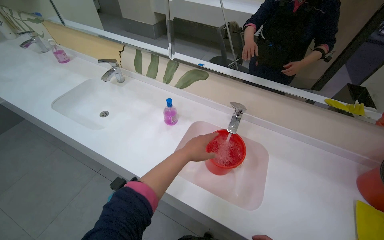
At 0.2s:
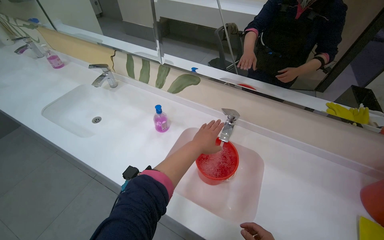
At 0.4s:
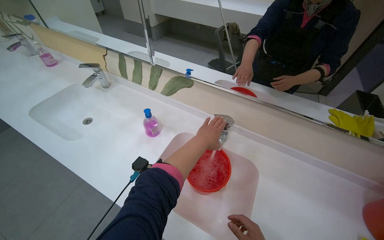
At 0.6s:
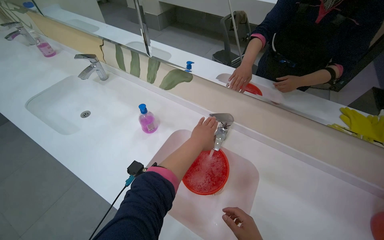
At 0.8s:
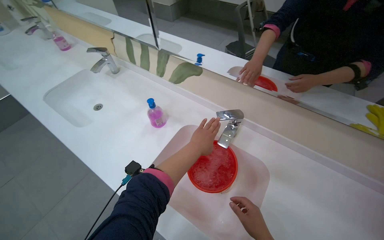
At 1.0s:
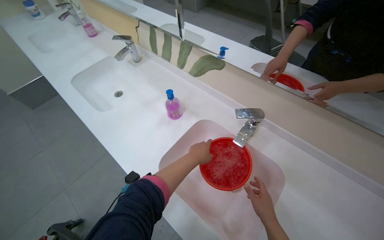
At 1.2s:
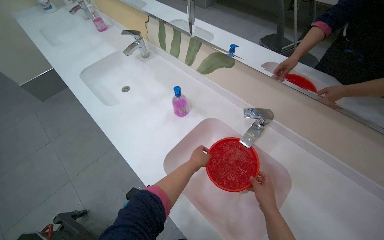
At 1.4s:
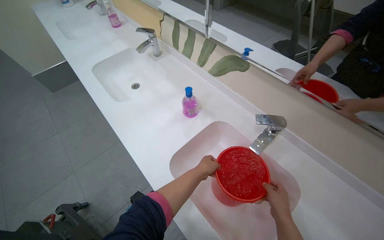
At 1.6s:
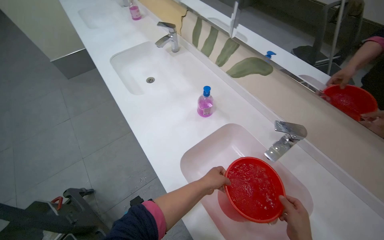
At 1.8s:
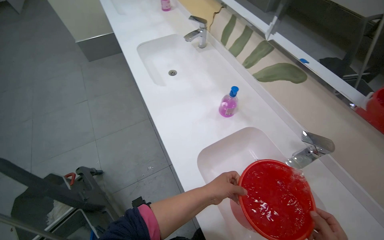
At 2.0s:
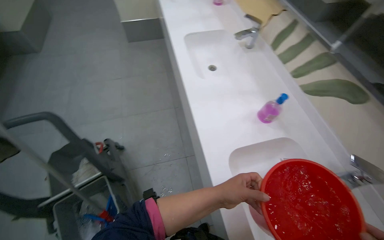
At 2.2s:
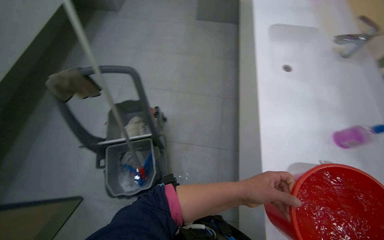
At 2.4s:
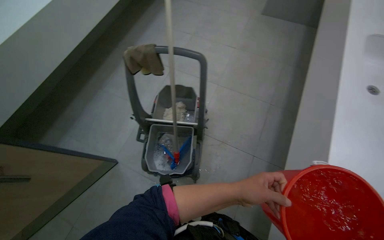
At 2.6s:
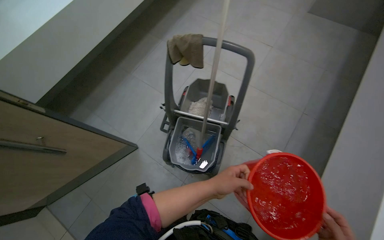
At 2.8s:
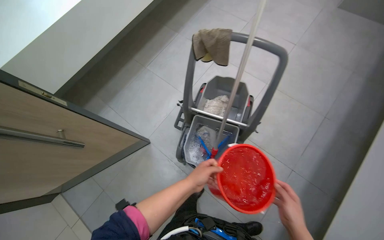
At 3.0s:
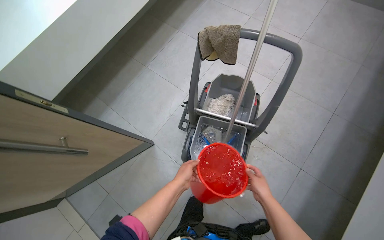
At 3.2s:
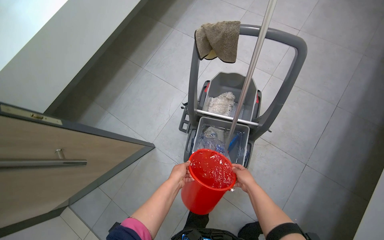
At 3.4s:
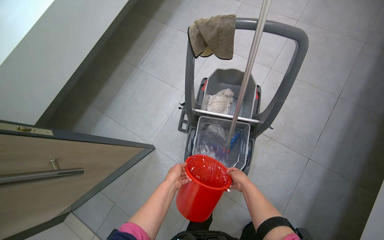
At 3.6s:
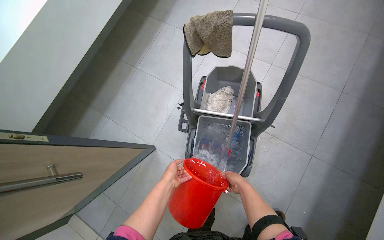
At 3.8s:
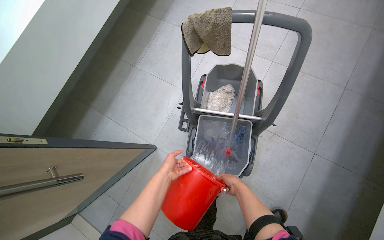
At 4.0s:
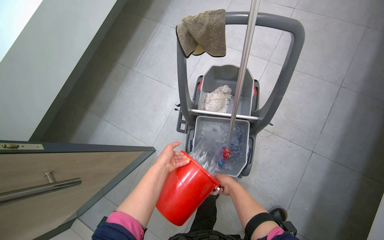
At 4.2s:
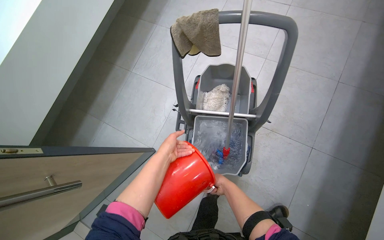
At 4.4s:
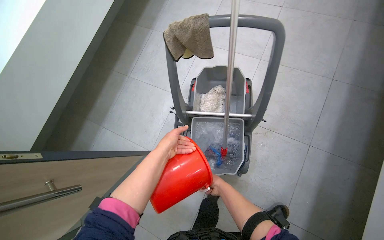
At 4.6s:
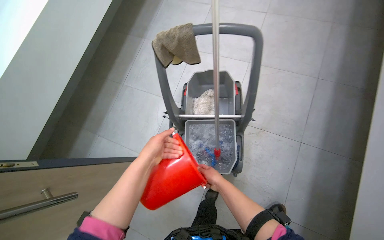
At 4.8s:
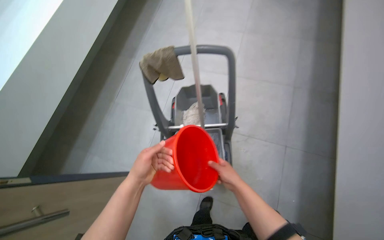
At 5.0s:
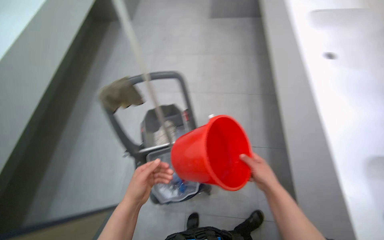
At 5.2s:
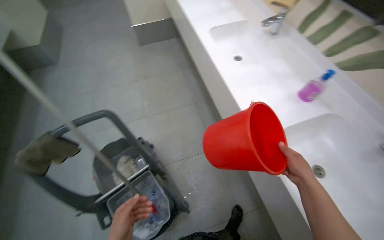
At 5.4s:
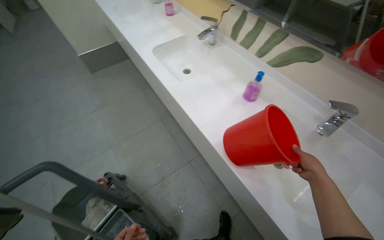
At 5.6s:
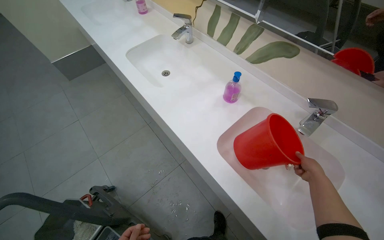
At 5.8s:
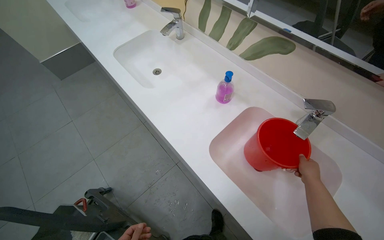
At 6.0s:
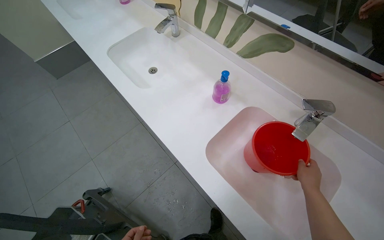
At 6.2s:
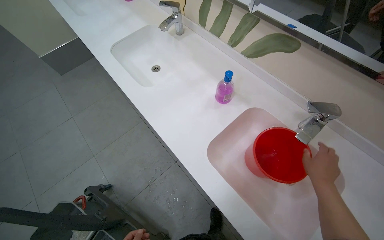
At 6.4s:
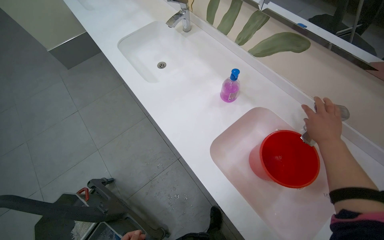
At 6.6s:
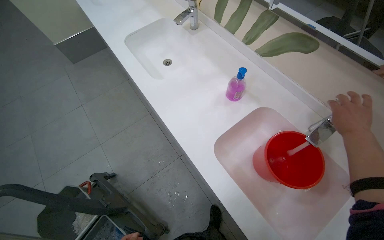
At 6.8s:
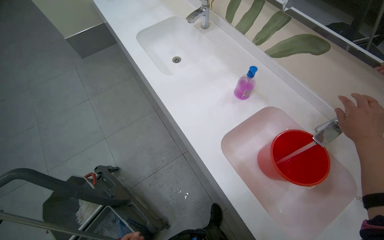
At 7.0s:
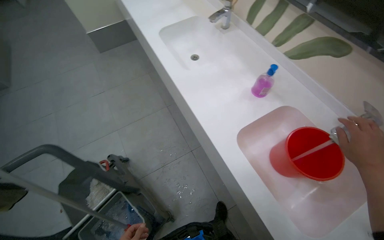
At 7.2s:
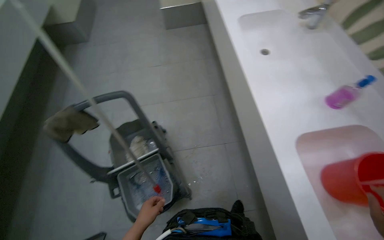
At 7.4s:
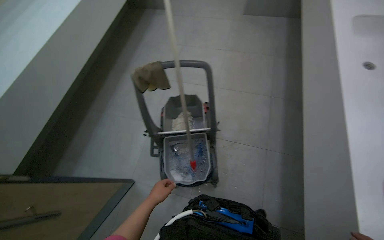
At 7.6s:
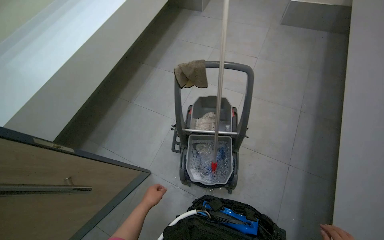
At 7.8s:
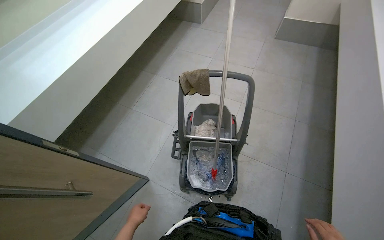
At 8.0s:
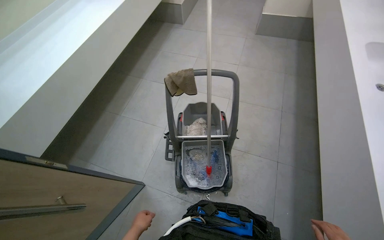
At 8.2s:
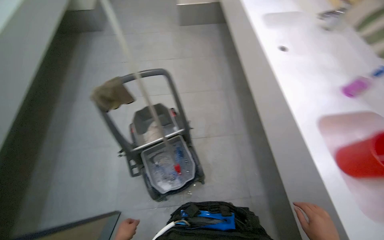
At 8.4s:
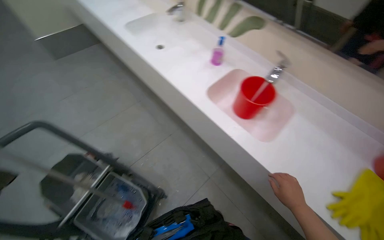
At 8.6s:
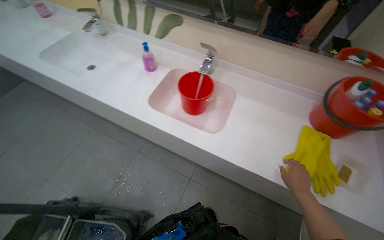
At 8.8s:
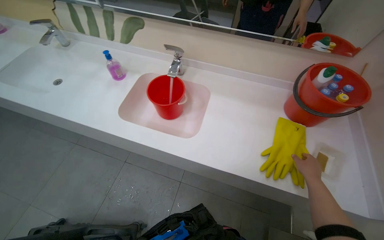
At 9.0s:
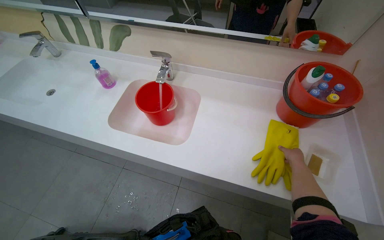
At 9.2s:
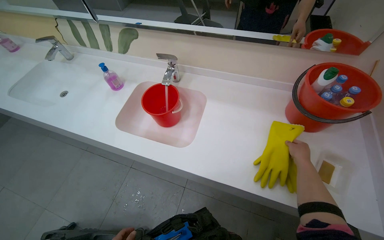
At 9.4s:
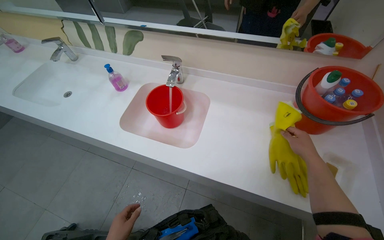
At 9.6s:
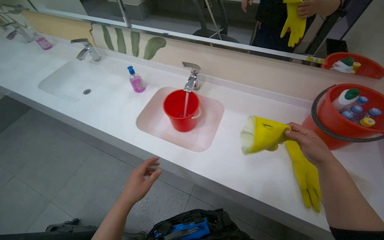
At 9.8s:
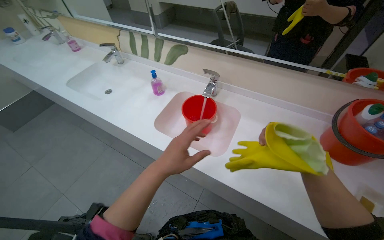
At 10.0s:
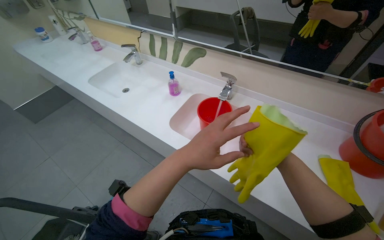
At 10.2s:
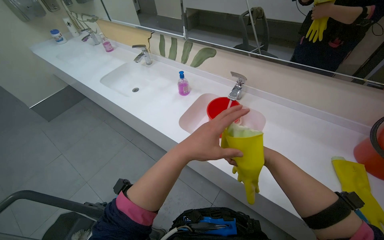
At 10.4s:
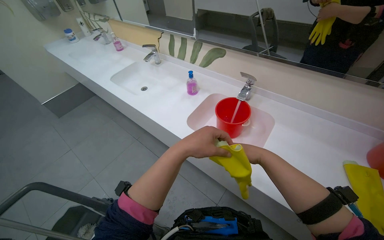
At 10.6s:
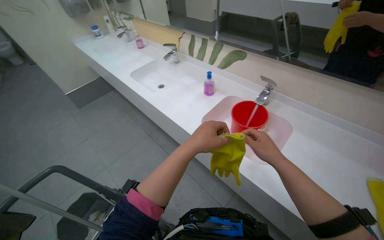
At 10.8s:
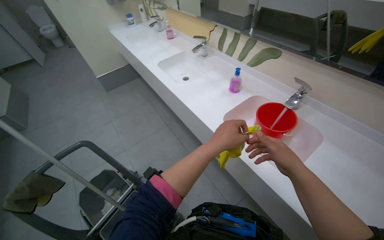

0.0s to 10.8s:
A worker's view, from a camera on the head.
Job: preparing cleaning supplies.
The whole recording: Preparing cleaning solution and tools. The worker fills a bucket with water, adds various cleaning solutions and tablets to a mop bucket, and places cleaning cloths and a mop head into it.
0.0s to 1.6s: The wearer's head swings some 30 degrees to the left. The left hand heads farther from the camera and down the picture, covering about 20 cm.
1.6s to 3.0s: The head travels some 70 cm. The wearer's head swings about 75 degrees to the left. The view tilts about 15 degrees downward.
3.0s to 4.6s: The left hand heads up the picture, covering some 15 cm. The right hand shifts roughly 15 cm to the left and farther from the camera.
4.6s to 6.2s: The camera travels roughly 60 cm. The head turns to the right by approximately 65 degrees. The view tilts approximately 15 degrees upward.
6.2s to 7.8s: The camera travels about 70 cm. The wearer looks about 65 degrees further to the left.
7.8s to 9.2s: The camera travels about 60 cm. The head rotates some 95 degrees to the right.
9.2s to 10.8s: The head rotates some 35 degrees to the left. The right hand heads to the left, covering some 50 cm.

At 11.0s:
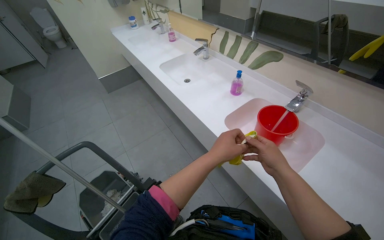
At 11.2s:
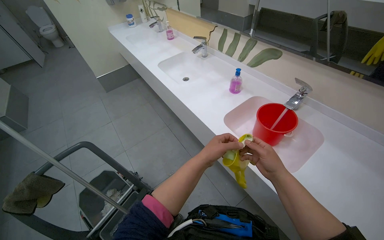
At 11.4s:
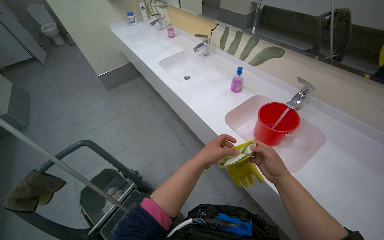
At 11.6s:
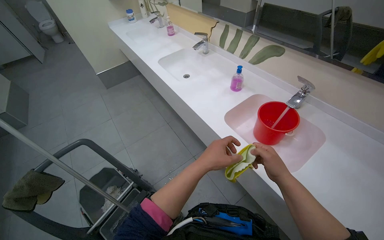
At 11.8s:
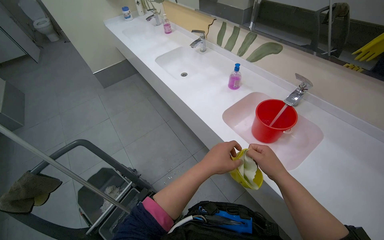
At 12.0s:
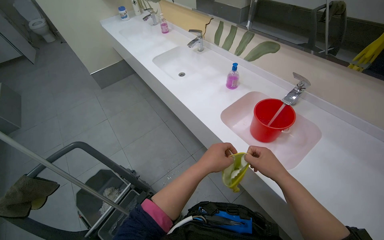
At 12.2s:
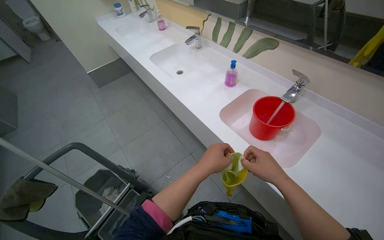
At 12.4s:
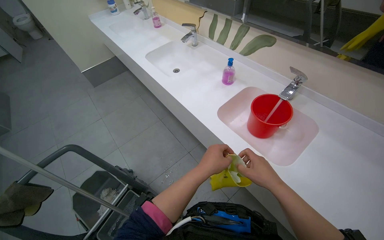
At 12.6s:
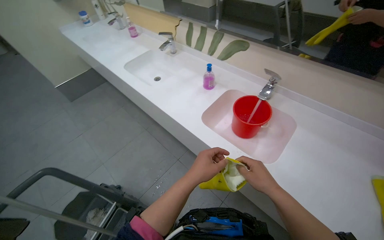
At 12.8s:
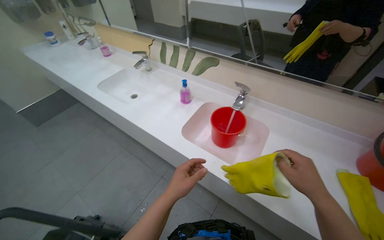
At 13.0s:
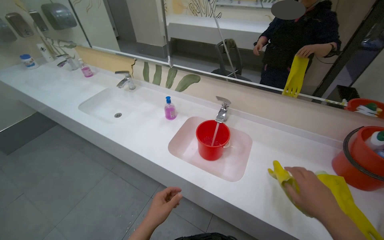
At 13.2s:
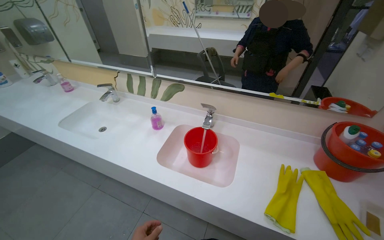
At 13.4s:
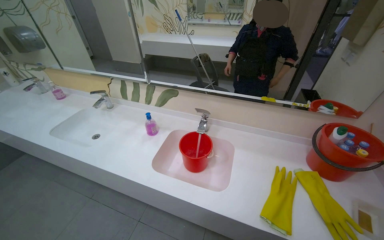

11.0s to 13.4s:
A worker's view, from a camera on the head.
Job: preparing cleaning supplies.
The whole recording: Preparing cleaning solution and tools. The worker fills a bucket with water, adds various cleaning solutions and tablets to a mop bucket, and places cleaning cloths and a mop head into it.
11.0s to 12.2s: The hands stay close to where they were, moving slightly.
12.2s to 13.4s: The wearer's head swings about 30 degrees to the right. The view tilts some 15 degrees upward.

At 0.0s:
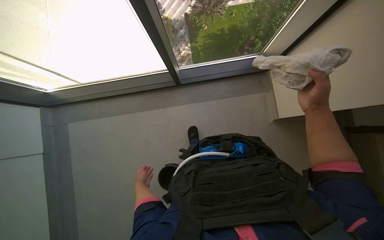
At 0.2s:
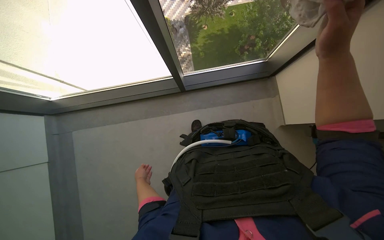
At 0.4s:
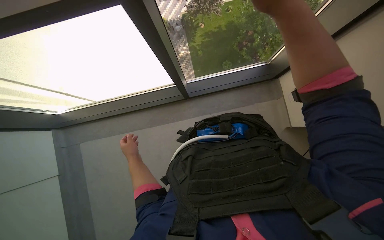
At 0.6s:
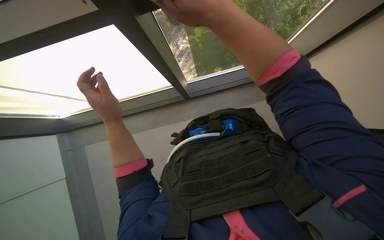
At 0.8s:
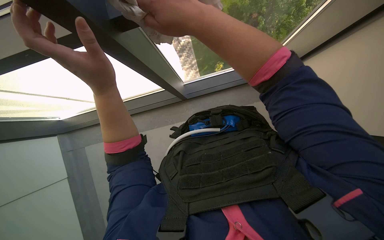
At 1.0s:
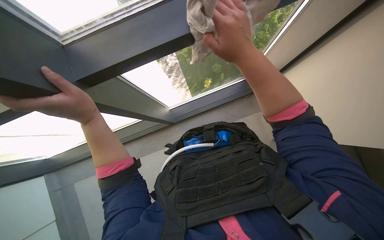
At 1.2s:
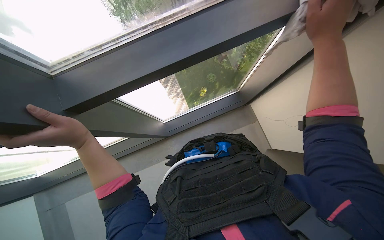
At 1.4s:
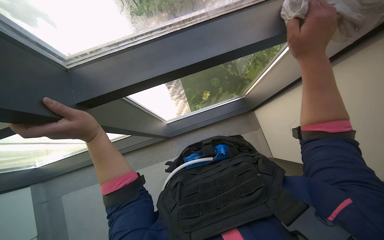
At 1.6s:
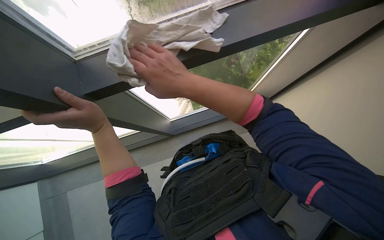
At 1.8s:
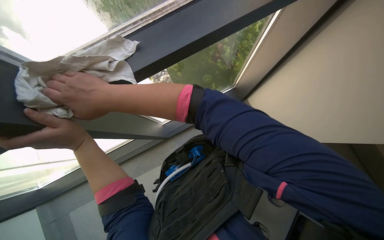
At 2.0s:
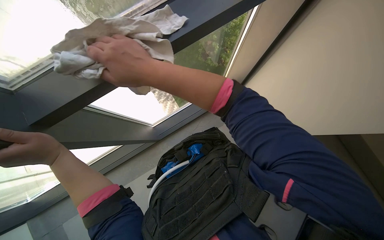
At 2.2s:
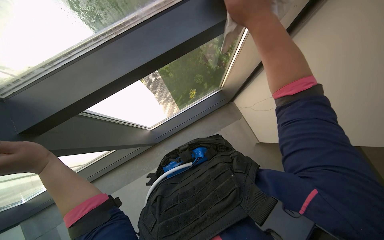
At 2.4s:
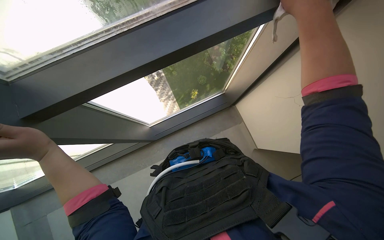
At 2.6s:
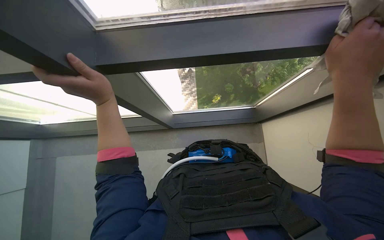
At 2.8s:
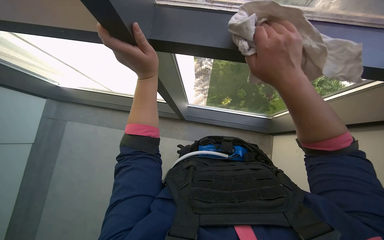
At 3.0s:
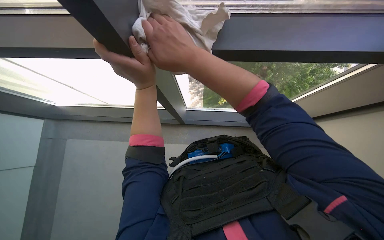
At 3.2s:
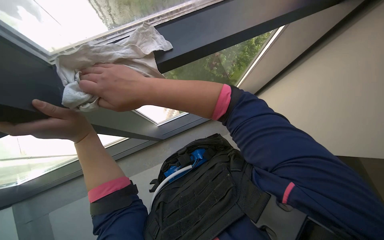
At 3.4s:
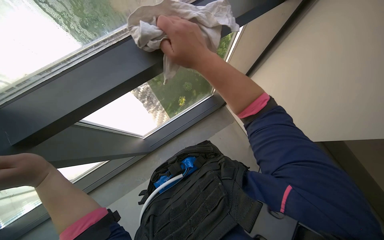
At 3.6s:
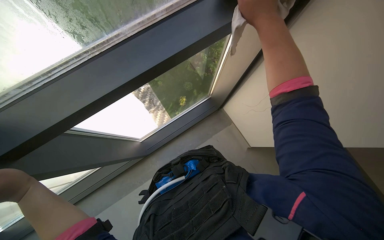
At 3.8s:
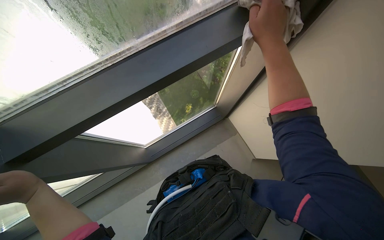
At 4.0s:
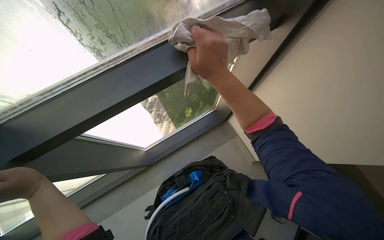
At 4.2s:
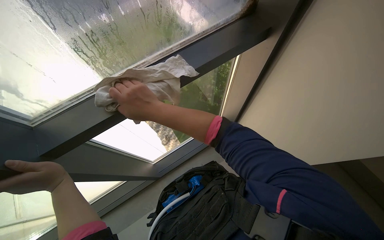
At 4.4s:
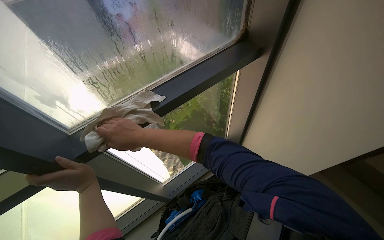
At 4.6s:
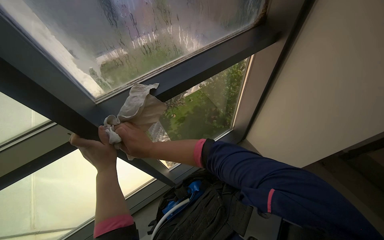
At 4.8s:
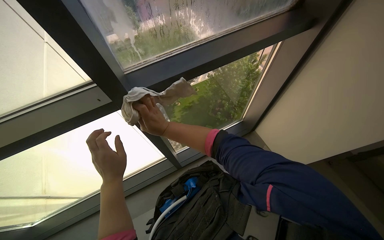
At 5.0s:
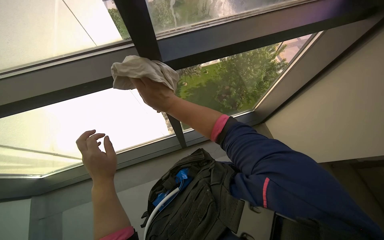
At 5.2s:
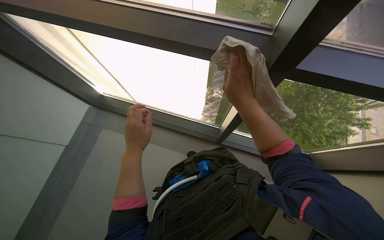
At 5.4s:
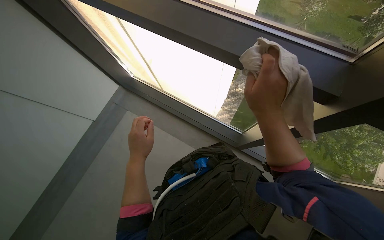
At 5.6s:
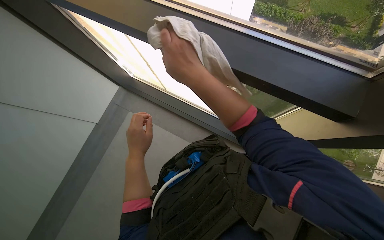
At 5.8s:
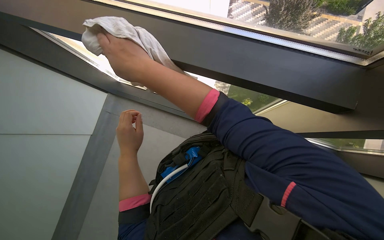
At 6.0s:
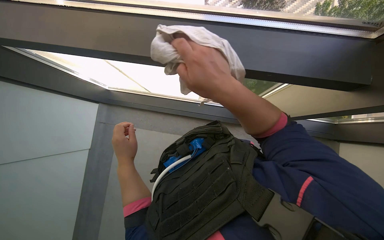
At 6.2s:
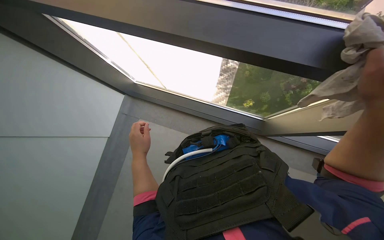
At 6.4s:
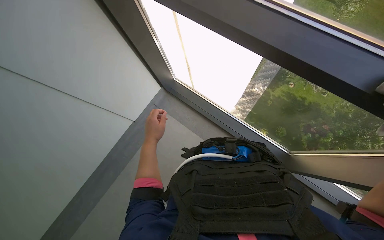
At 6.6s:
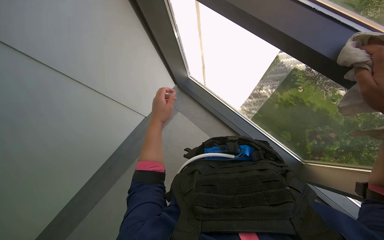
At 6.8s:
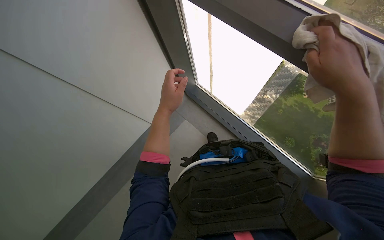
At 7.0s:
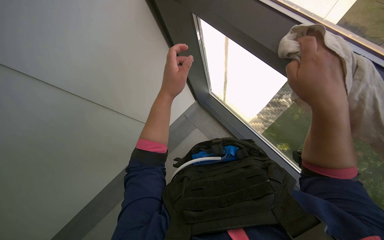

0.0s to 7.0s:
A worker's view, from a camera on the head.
Job: wiping surfaces.
The whole recording: Wiping window frames. The worker wipes the window frames with a white cloth.
0.0s to 1.4s: The right hand moves nearer to the camera, some 15 cm, and goes to the left and returns, some 25 cm each way; the left hand goes approximately 40 cm nearer to the camera and up the picture.
1.4s to 2.8s: The wearer looks approximately 15 degrees further upward. The left hand travels up the picture and farther from the camera by approximately 15 cm. The right hand moves left and right over some 50 cm, changing direction 2 times.
2.8s to 4.2s: The wearer looks roughly 15 degrees further upward. The right hand swings left and right, roughly 30 cm each way, with 2 reversals.
4.2s to 5.6s: The view swings some 30 degrees to the left. The view tips downward by roughly 15 degrees.
5.6s to 7.0s: The left hand goes approximately 15 cm up the picture.
